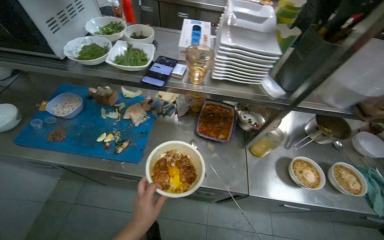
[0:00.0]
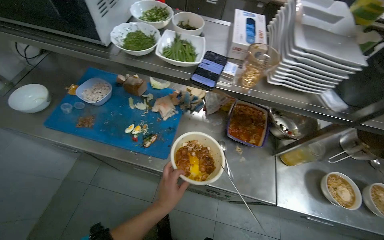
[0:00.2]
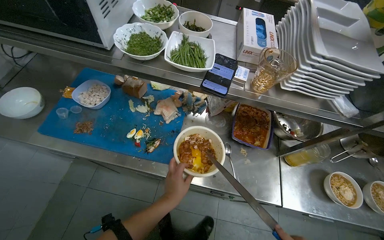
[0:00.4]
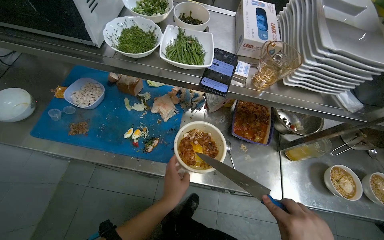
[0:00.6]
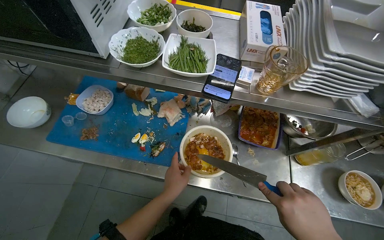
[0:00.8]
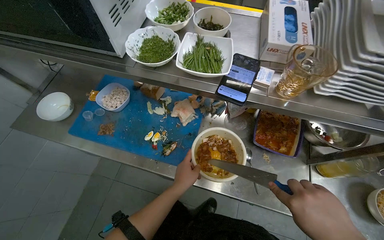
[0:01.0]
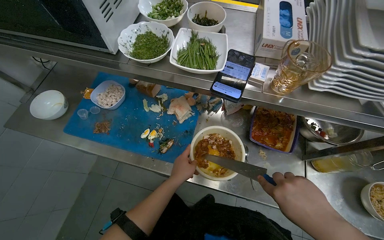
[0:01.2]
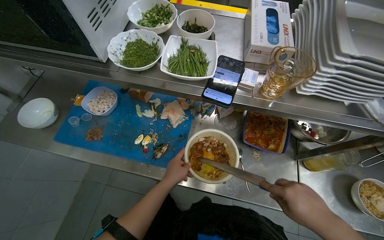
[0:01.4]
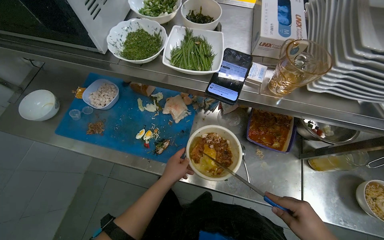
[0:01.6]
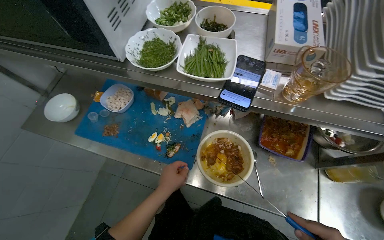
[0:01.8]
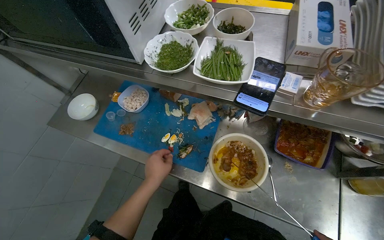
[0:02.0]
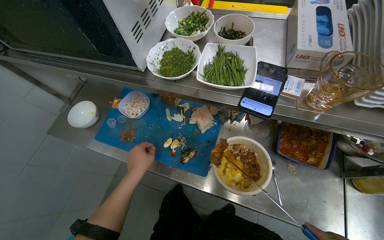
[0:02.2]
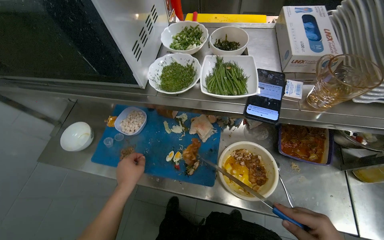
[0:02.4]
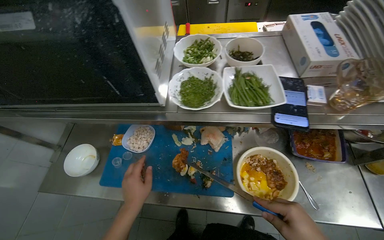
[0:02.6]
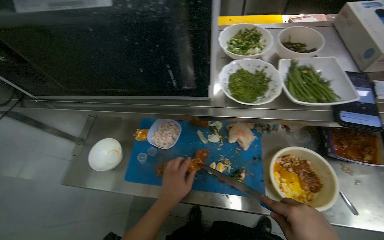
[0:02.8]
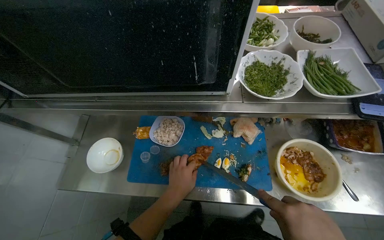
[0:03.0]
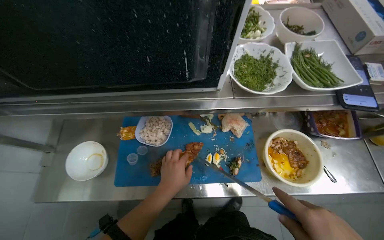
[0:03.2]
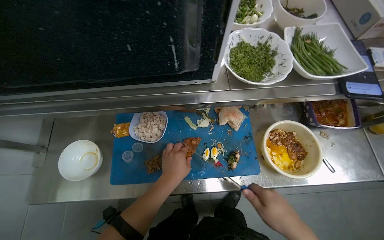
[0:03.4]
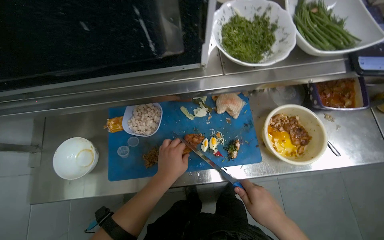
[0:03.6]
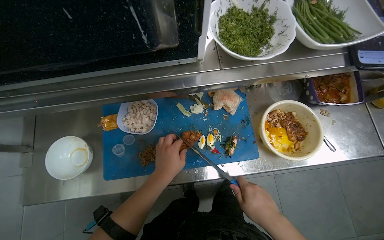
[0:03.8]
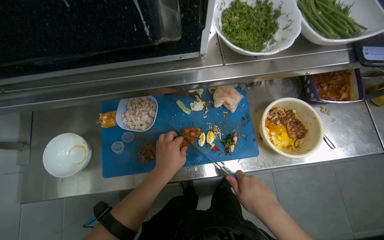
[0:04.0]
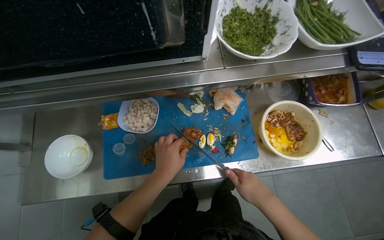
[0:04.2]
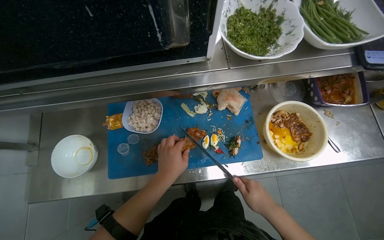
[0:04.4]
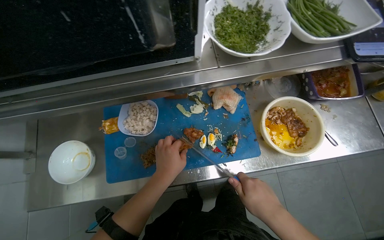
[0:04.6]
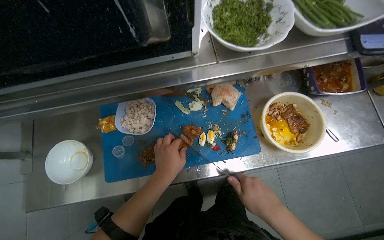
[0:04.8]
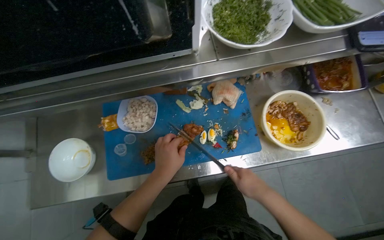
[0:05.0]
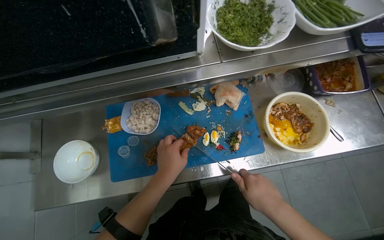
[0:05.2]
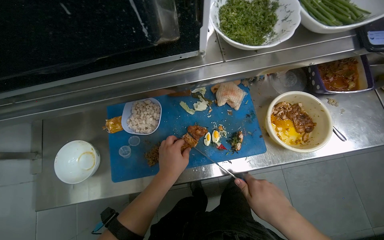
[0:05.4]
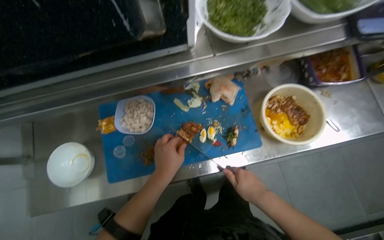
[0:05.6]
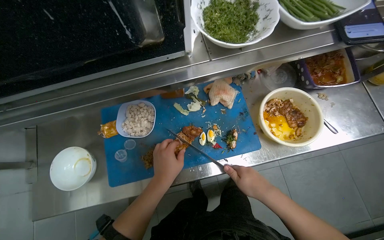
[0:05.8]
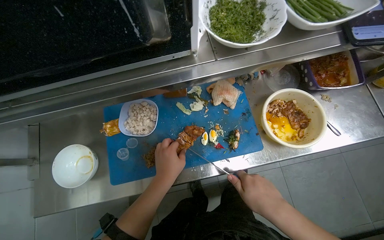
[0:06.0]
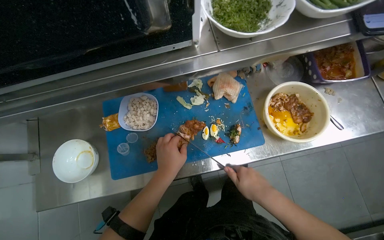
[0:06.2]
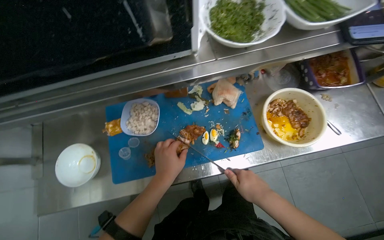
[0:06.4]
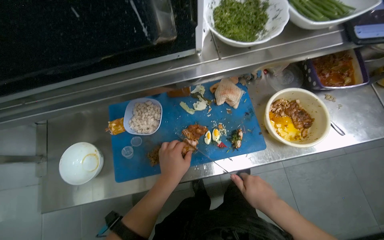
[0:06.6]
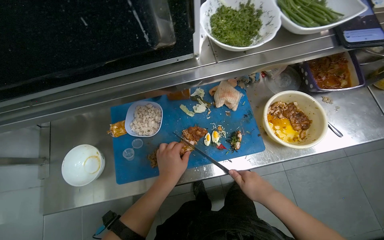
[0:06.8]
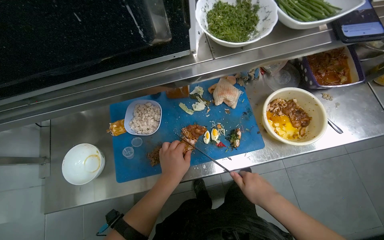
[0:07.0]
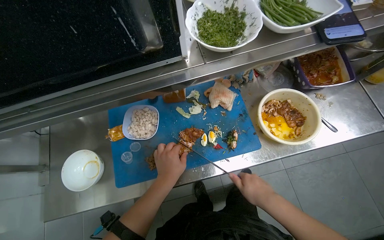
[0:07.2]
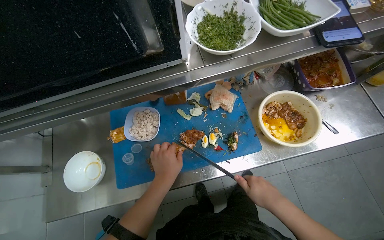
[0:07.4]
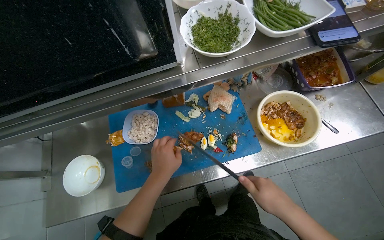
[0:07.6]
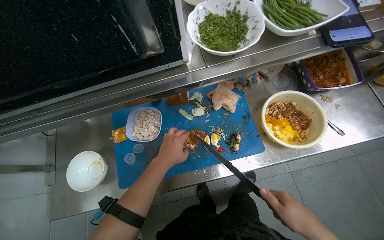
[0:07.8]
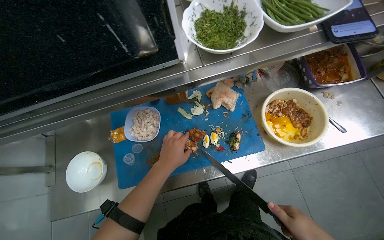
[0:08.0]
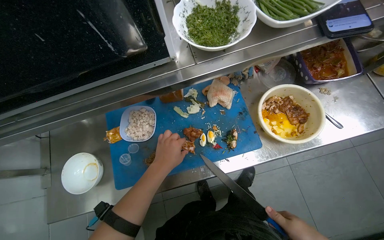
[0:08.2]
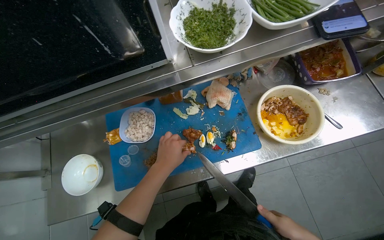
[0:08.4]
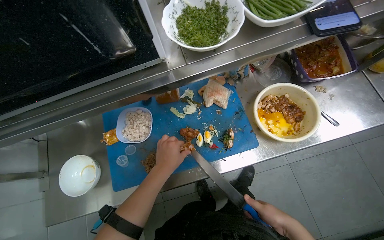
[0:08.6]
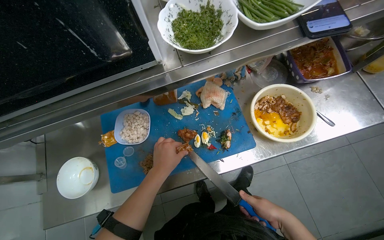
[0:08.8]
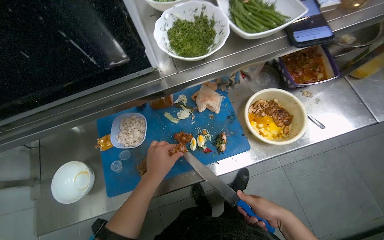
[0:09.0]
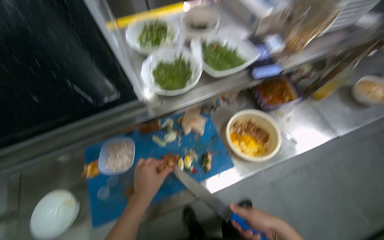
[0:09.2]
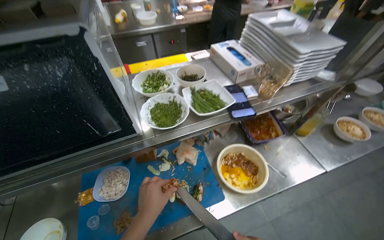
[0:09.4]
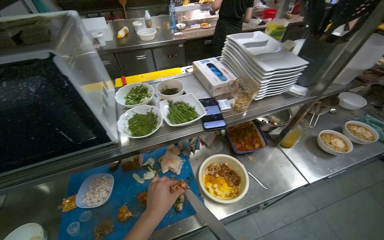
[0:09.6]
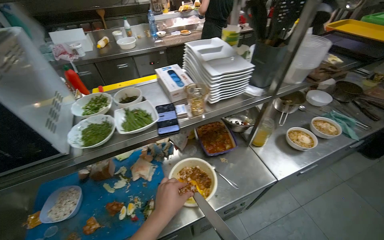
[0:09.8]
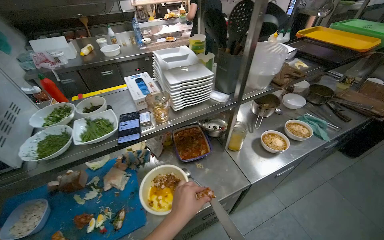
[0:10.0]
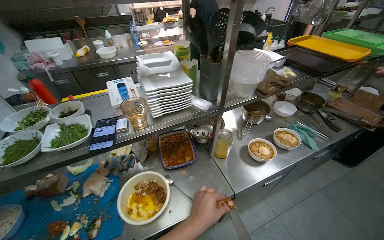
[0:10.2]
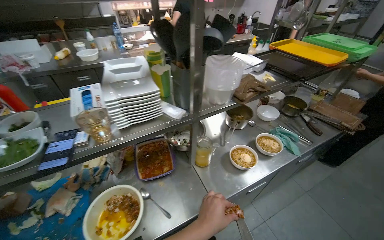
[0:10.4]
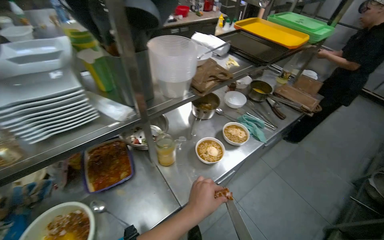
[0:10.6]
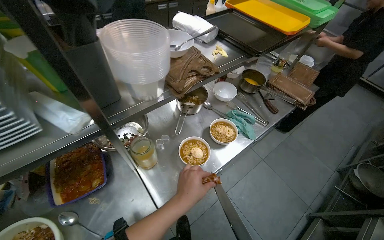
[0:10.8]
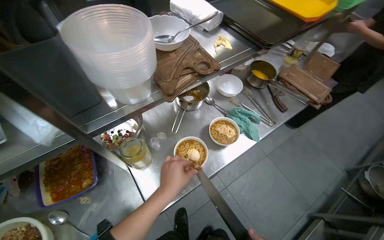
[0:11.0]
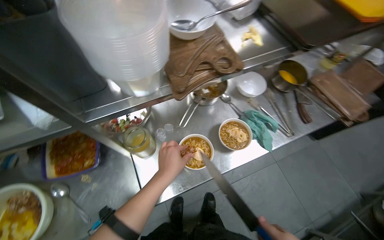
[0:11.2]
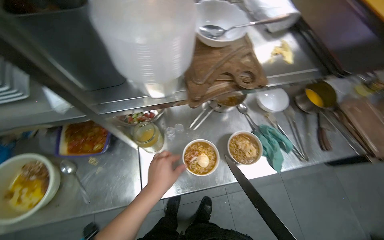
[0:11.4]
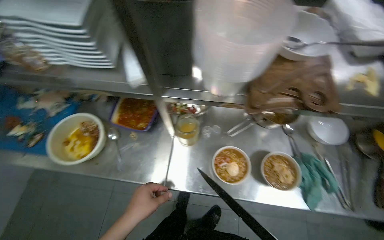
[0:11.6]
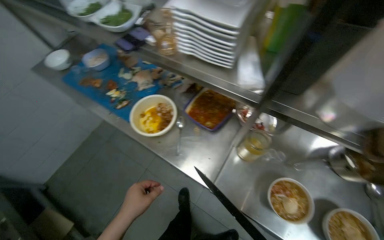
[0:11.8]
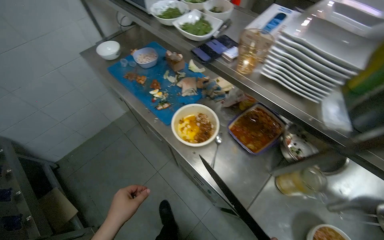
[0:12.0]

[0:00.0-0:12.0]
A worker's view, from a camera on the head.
Job: preparing food.
The whole recording: Preparing and assembling ramen bowls. The worker chops ingredients on a cutting board and adds them to ramen bowls.
0:00.0 to 0:01.6: The left hand moves up the picture, some 20 cm.
0:04.4 to 0:07.6: The hands stay close to where they were, moving slightly.
0:09.0 to 0:10.4: The camera is carried about 60 cm. The view tilts some 30 degrees upward.
0:10.4 to 0:12.0: The wearer looks roughly 75 degrees further to the left. The view tilts about 15 degrees downward.

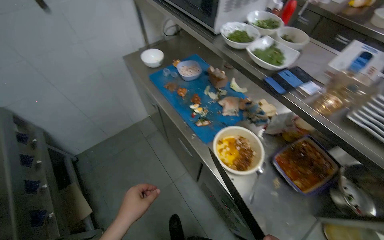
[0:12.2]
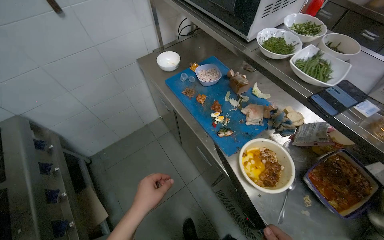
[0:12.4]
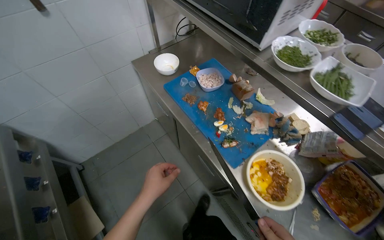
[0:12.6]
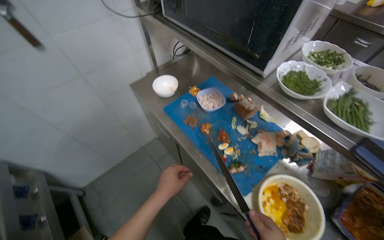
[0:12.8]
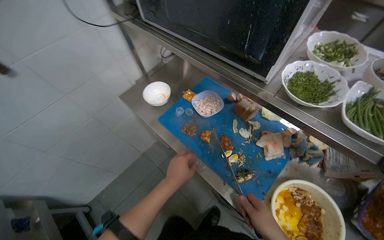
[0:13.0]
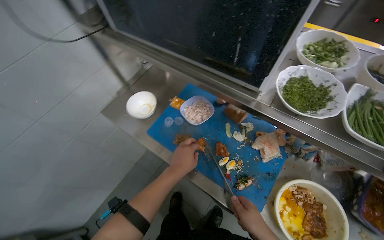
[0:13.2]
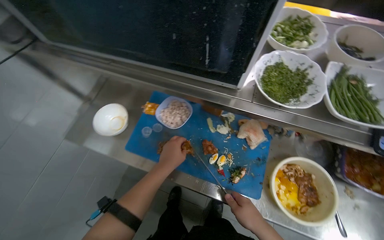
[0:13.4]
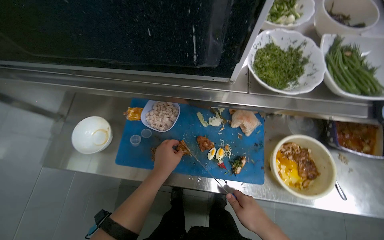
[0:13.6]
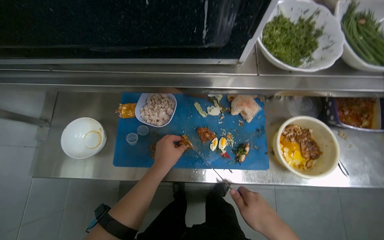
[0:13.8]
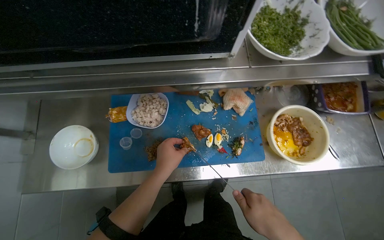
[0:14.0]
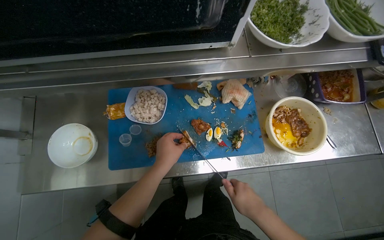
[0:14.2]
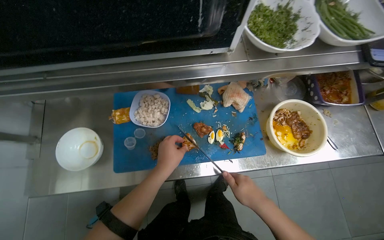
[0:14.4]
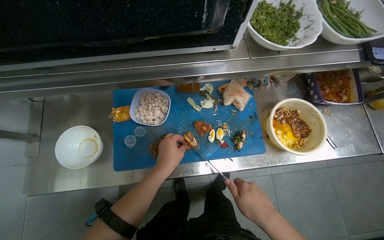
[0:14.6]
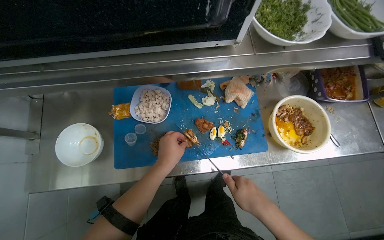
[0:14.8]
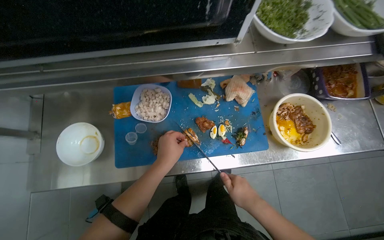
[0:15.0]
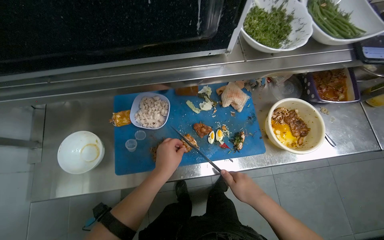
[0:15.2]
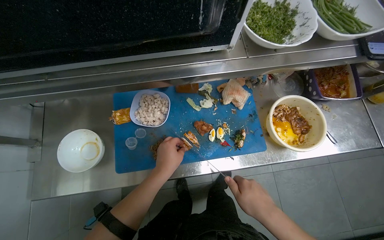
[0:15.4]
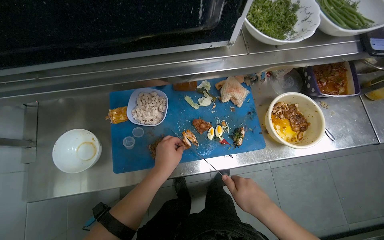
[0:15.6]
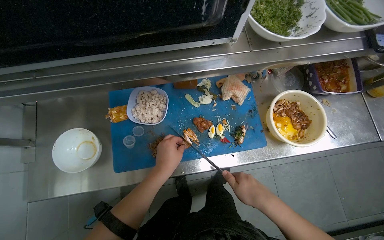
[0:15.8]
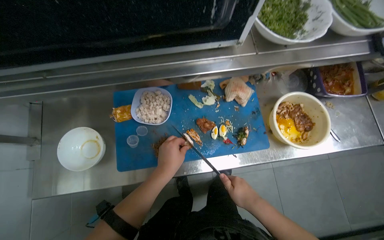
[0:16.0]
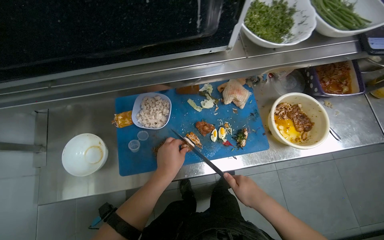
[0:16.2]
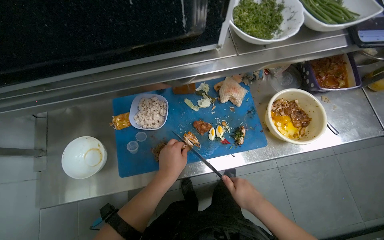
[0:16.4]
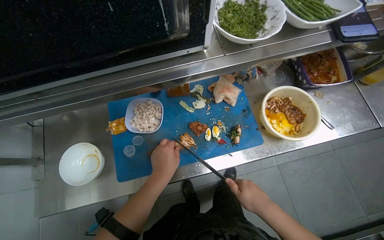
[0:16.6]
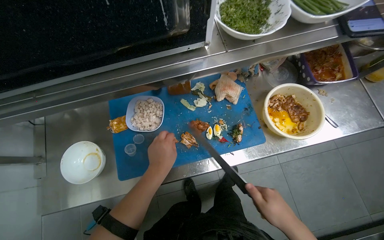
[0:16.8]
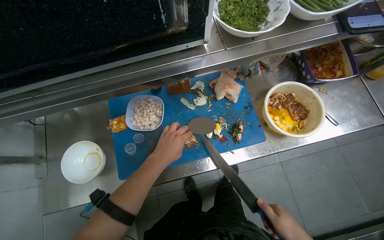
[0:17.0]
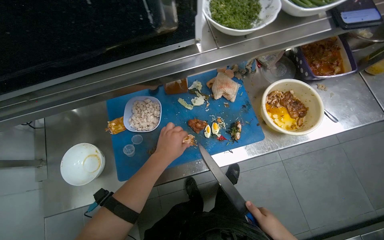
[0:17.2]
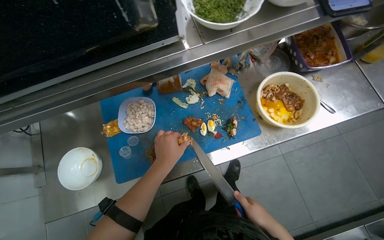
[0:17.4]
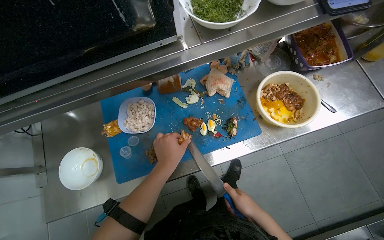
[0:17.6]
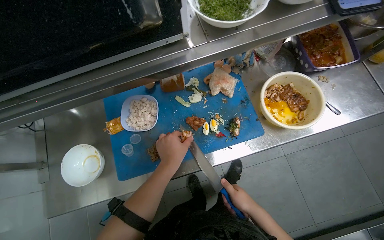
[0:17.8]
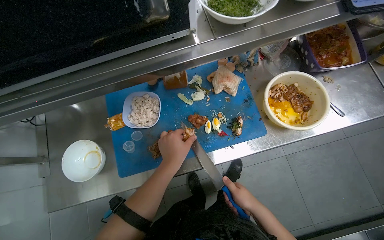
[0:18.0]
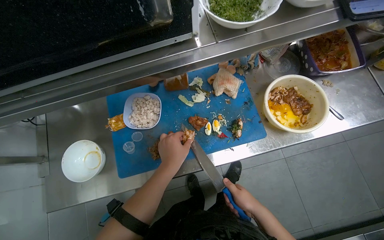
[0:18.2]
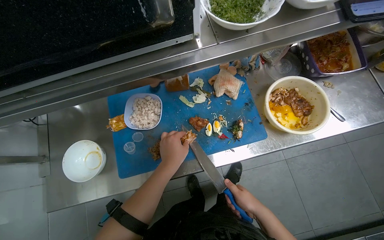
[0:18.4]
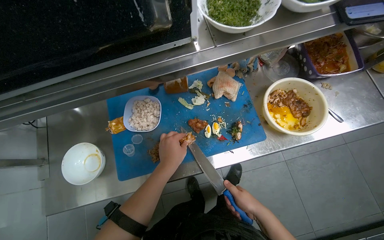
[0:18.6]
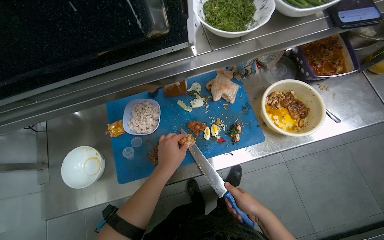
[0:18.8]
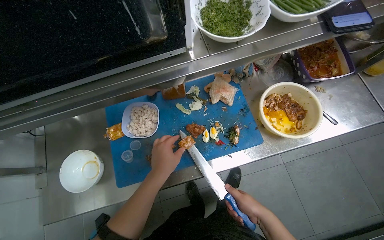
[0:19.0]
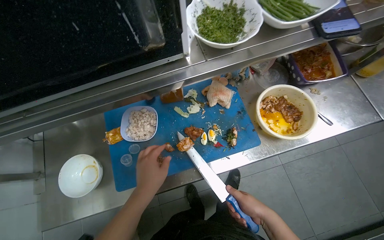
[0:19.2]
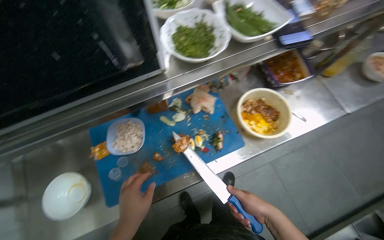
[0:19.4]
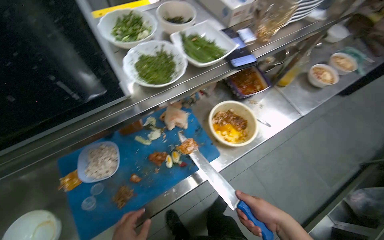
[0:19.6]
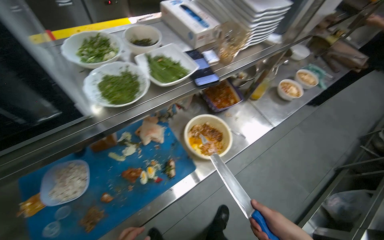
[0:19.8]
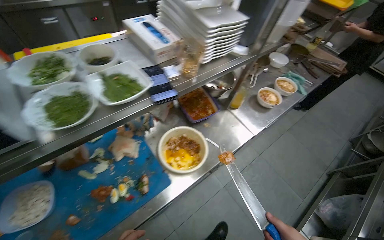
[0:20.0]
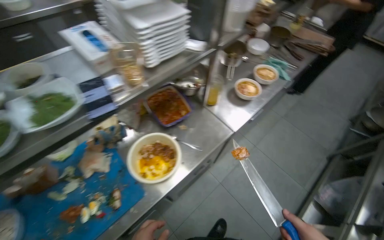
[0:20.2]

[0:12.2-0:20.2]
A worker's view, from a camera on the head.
Job: preparing food.
The whole recording: Preparing and assembling ramen bowls. The worker chops ingredients on a cutting board and adds them to ramen bowls.
0:12.2 to 0:13.8: The camera travels about 60 cm. The wearer's head swings approximately 50 degrees to the right. The wearer looks about 15 degrees further downward.
0:13.8 to 0:15.4: The hands stay close to where they were, moving slightly.
0:18.6 to 0:20.2: The head travels to the right, about 40 cm. The head rotates roughly 30 degrees to the right. The view tilts about 15 degrees upward.
